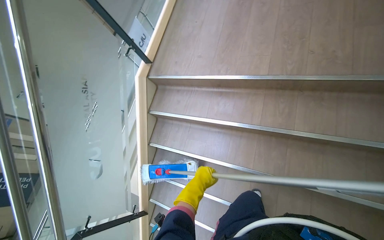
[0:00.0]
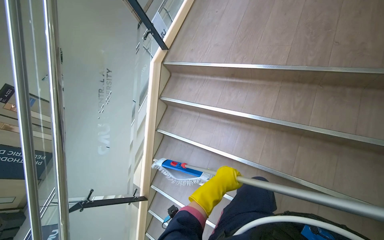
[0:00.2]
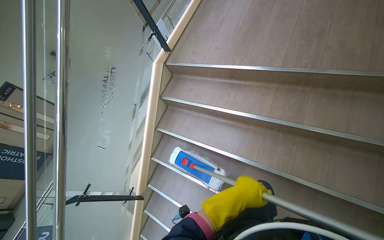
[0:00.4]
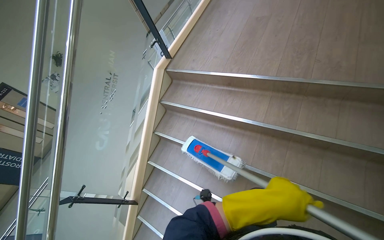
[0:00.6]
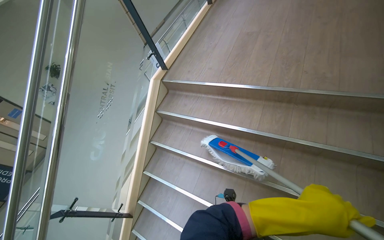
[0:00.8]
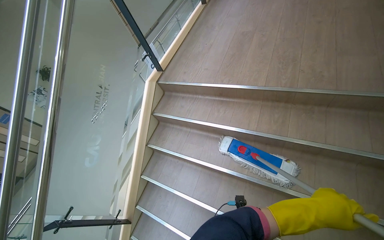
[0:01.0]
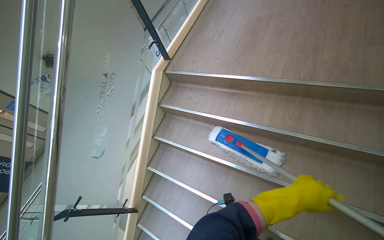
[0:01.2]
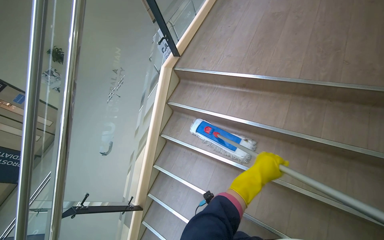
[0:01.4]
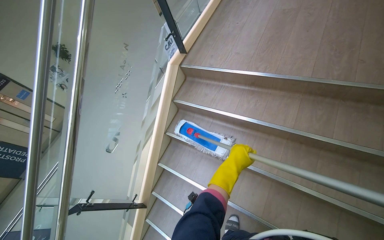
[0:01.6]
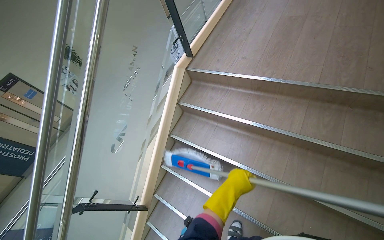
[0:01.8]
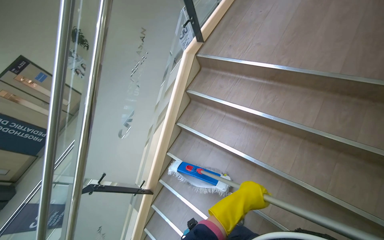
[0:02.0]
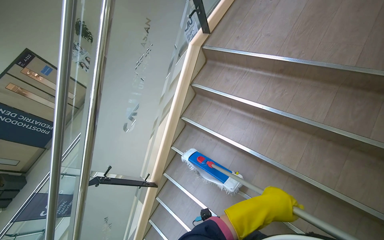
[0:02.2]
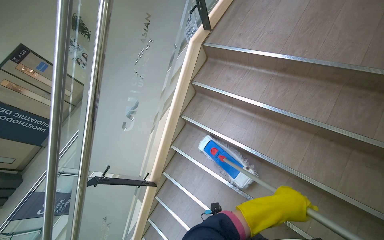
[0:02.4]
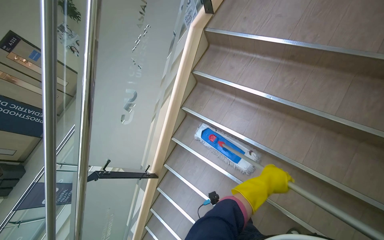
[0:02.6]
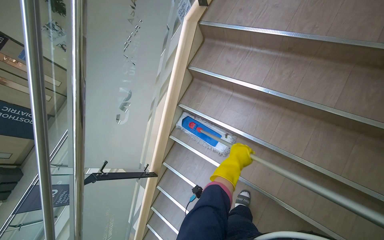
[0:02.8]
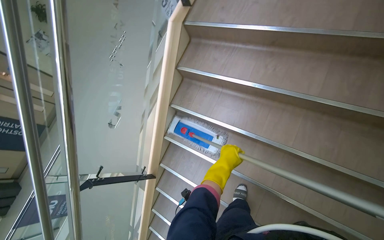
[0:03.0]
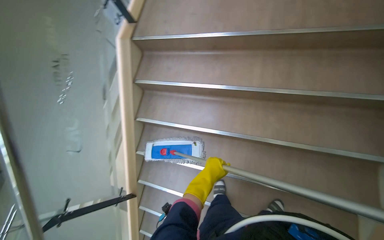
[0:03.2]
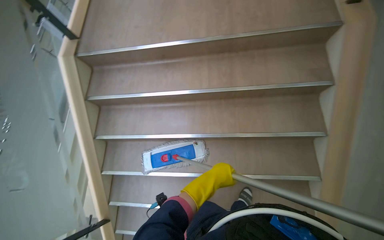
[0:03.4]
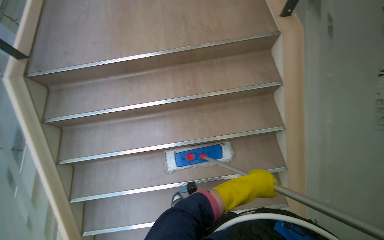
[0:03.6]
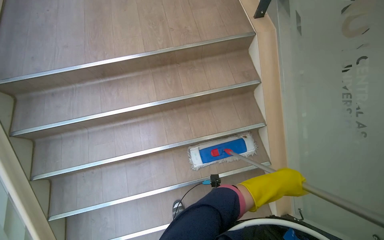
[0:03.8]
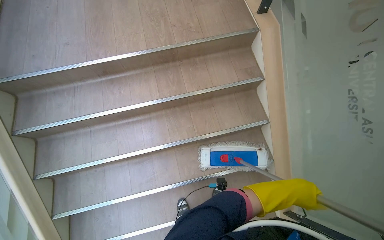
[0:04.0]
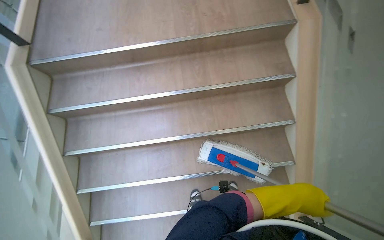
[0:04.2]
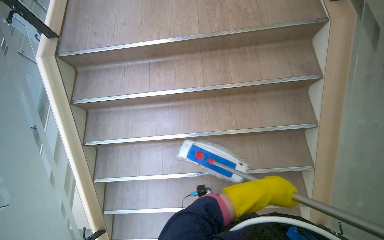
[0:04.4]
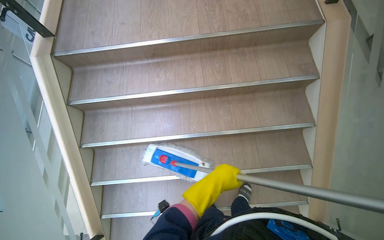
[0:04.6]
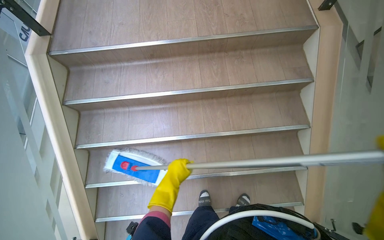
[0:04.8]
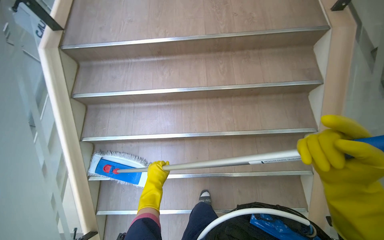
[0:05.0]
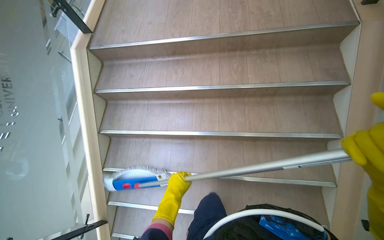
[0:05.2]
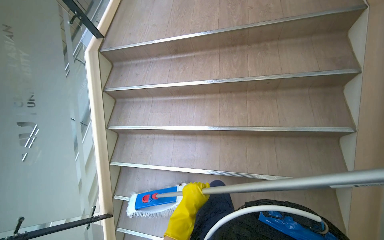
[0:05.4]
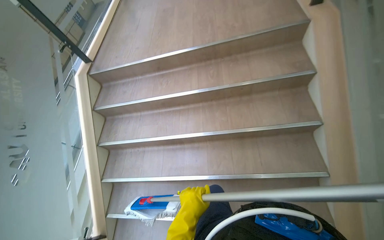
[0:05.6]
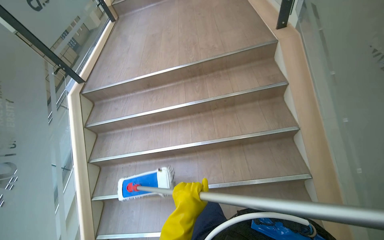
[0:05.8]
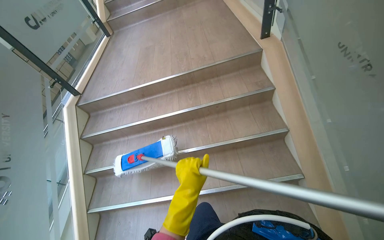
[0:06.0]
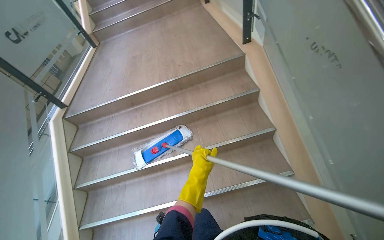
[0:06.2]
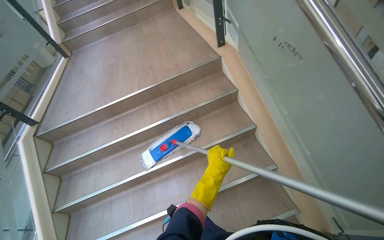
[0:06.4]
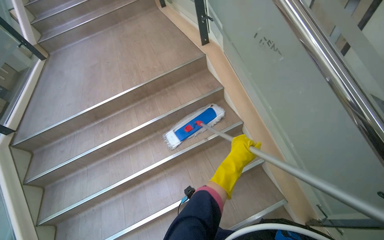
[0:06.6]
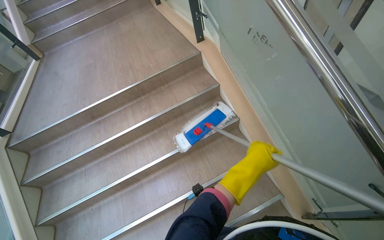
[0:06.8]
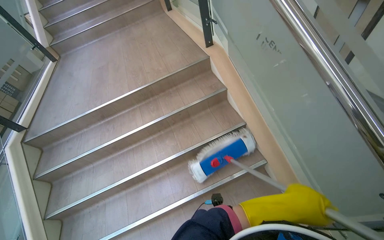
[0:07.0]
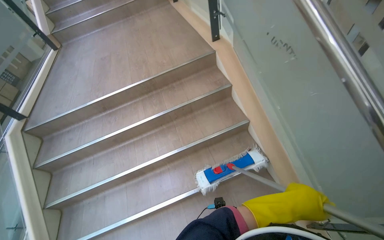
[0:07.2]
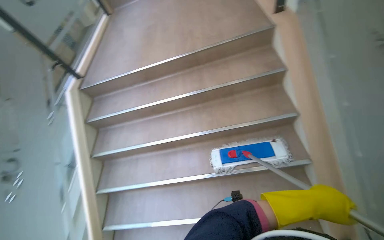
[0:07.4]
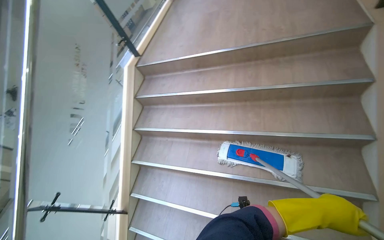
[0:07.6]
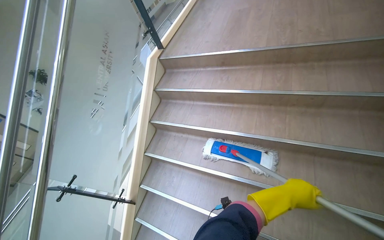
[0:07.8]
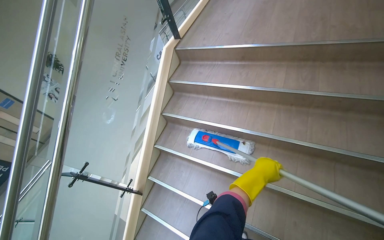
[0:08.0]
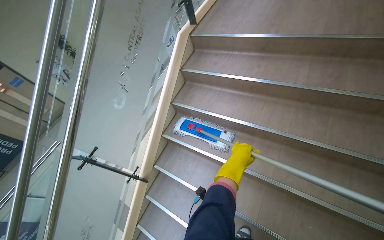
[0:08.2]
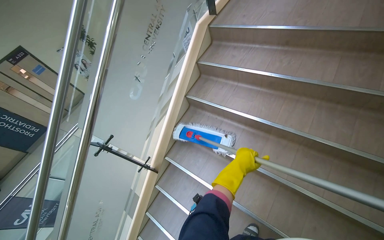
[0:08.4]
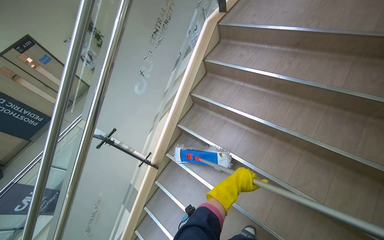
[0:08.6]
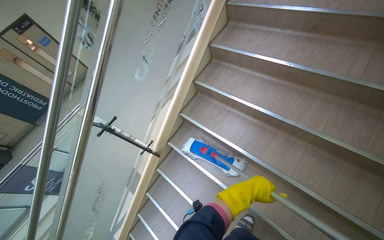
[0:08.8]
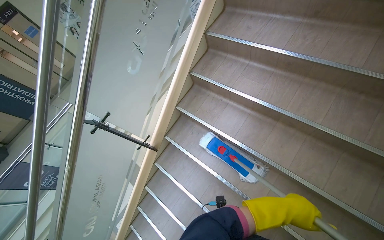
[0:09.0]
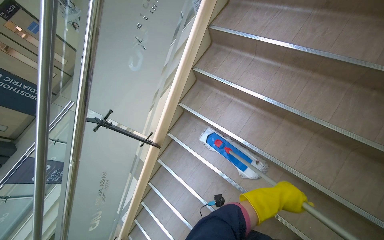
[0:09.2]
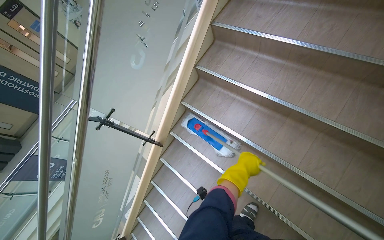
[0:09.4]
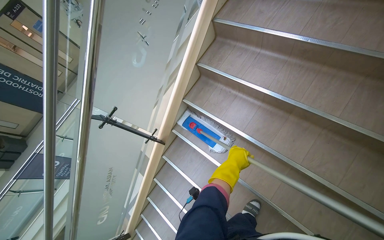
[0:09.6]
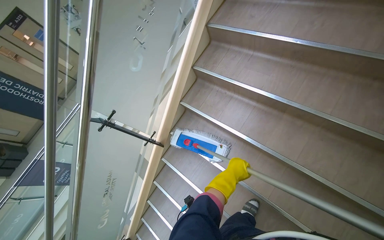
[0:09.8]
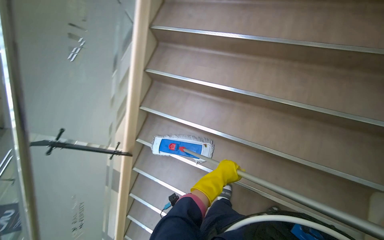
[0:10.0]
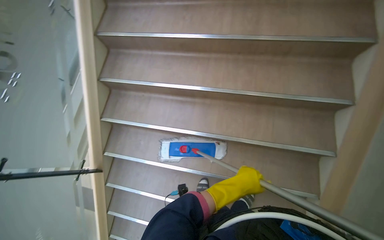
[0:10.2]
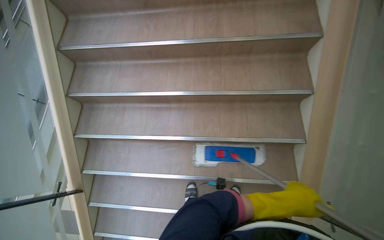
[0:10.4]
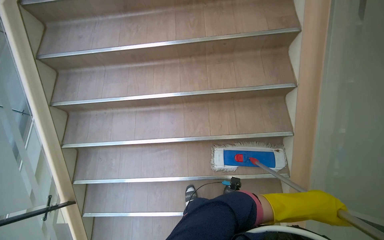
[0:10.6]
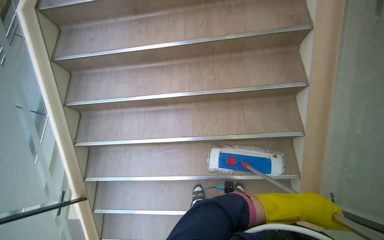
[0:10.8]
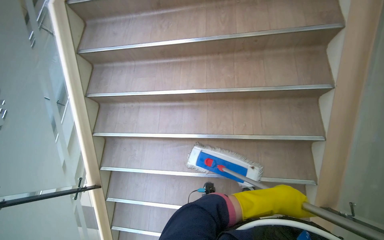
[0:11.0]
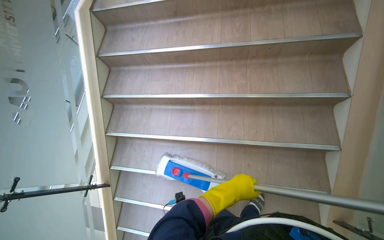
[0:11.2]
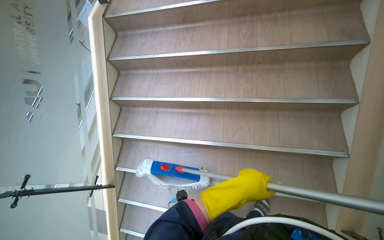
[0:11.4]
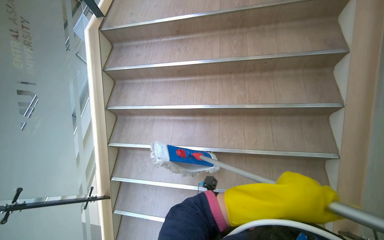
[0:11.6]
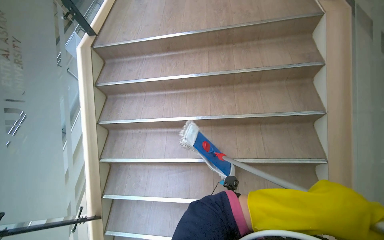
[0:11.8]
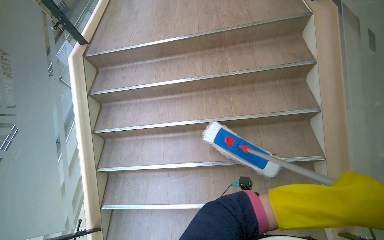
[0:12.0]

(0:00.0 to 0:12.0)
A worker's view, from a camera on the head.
Job: mopping floor.
The whole recording: Mopping stairs. The worker mops the stairs, moving the mop head across each step.
0:03.0 - 0:04.4: The head rotates roughly 30 degrees to the right.
0:04.4 - 0:06.0: The head travels roughly 40 cm. The camera pitches upward, by approximately 25 degrees.
0:07.6 - 0:09.0: The wearer looks roughly 25 degrees further to the left. The view tips downward by approximately 20 degrees. The left hand is displaced to the left and farther from the camera by approximately 35 cm.
0:09.0 - 0:10.4: The head rotates roughly 35 degrees to the right.
0:10.4 - 0:12.0: The left hand heads nearer to the camera, covering roughly 15 cm.

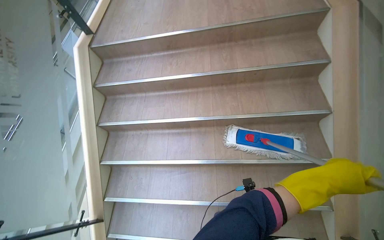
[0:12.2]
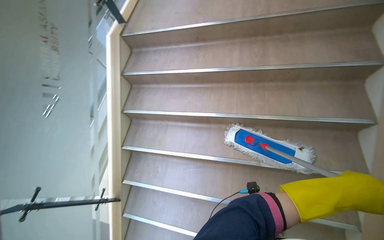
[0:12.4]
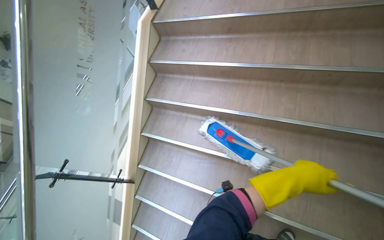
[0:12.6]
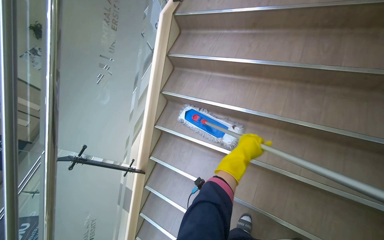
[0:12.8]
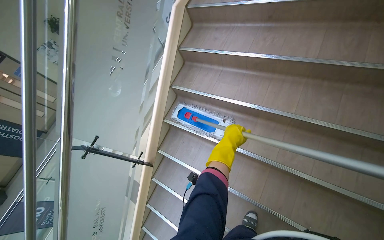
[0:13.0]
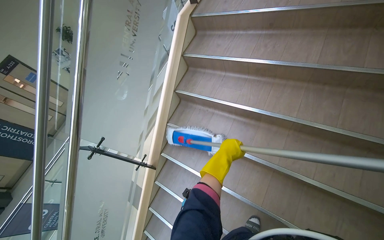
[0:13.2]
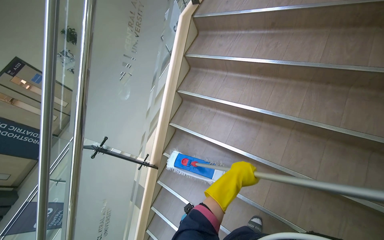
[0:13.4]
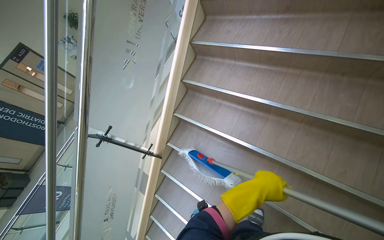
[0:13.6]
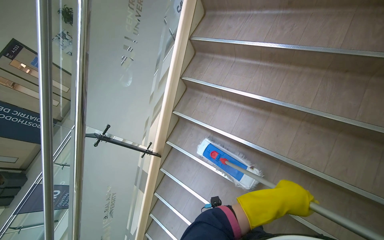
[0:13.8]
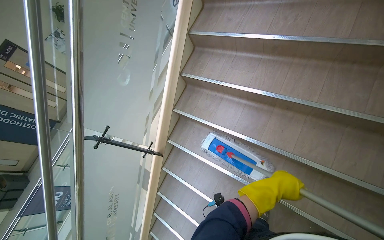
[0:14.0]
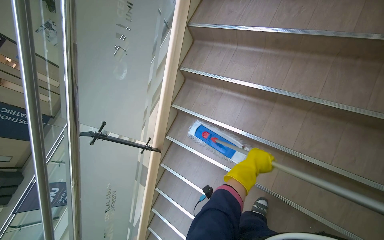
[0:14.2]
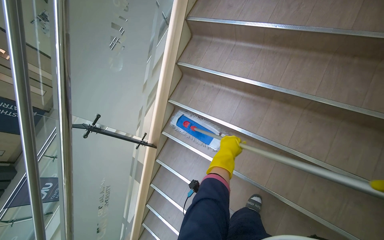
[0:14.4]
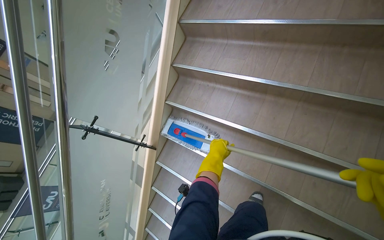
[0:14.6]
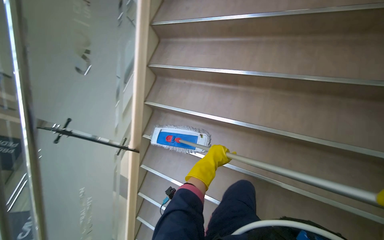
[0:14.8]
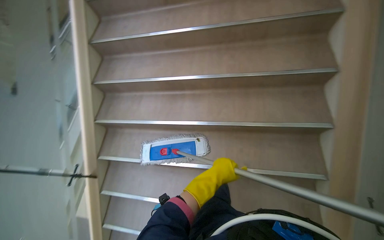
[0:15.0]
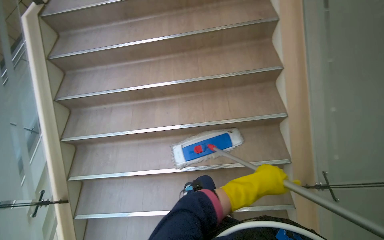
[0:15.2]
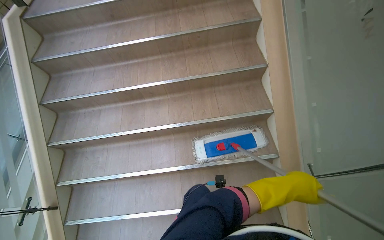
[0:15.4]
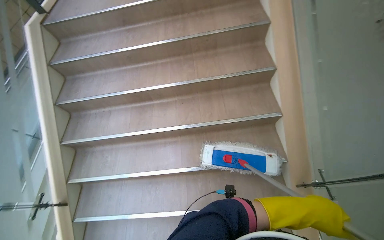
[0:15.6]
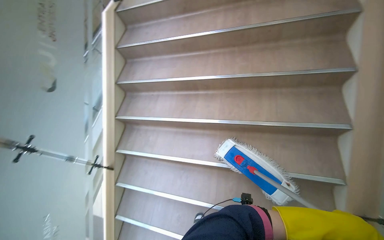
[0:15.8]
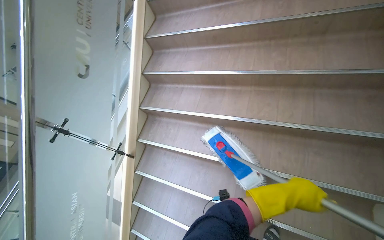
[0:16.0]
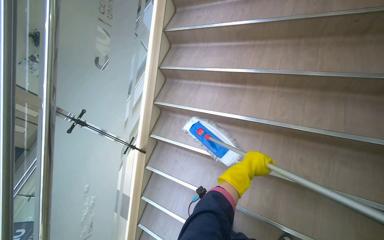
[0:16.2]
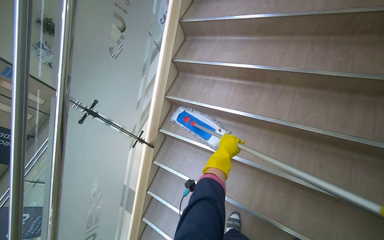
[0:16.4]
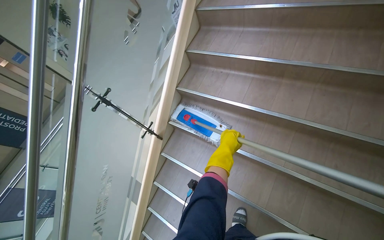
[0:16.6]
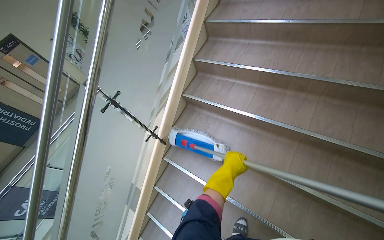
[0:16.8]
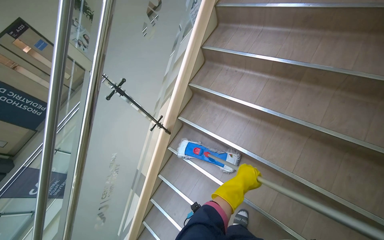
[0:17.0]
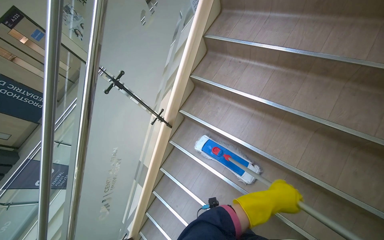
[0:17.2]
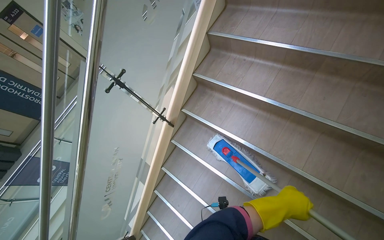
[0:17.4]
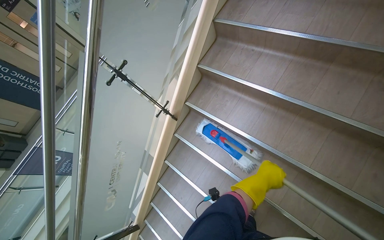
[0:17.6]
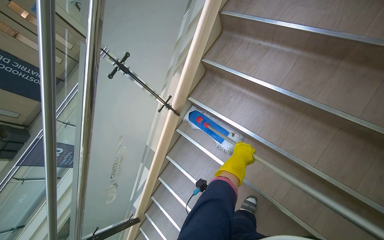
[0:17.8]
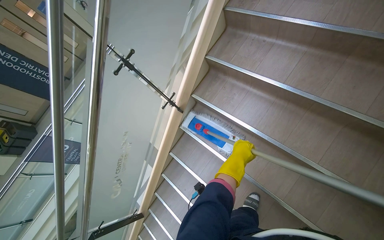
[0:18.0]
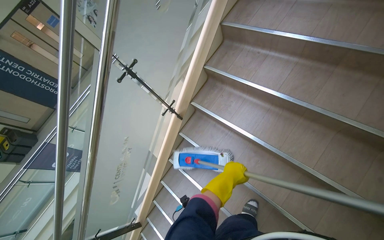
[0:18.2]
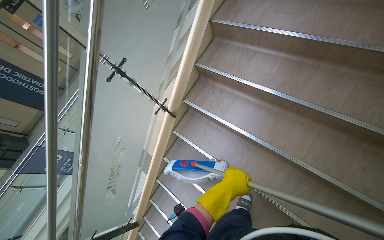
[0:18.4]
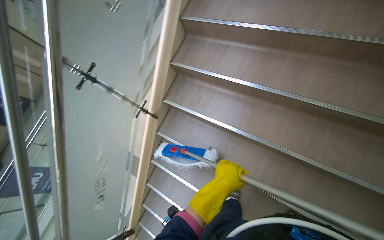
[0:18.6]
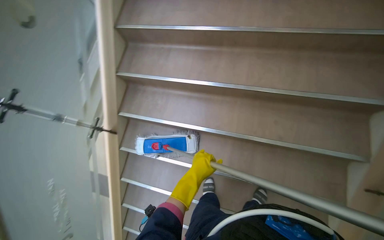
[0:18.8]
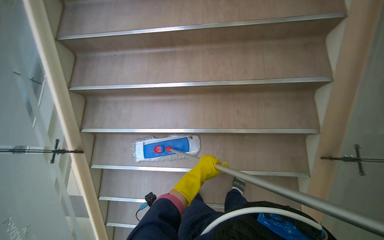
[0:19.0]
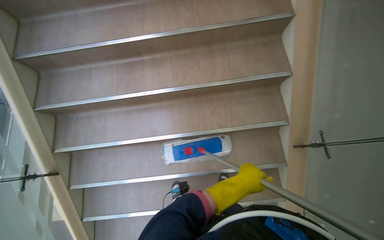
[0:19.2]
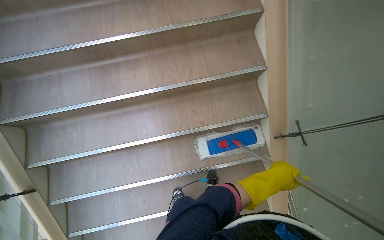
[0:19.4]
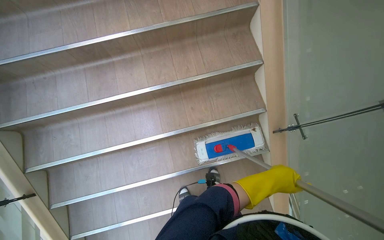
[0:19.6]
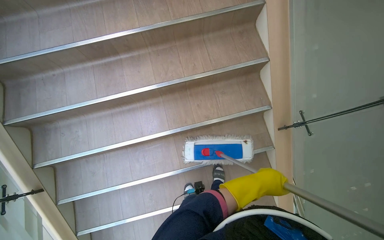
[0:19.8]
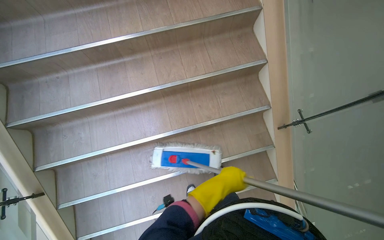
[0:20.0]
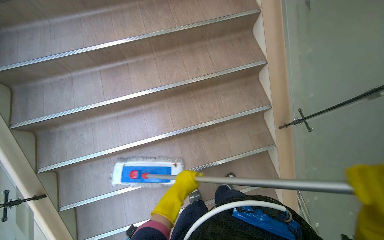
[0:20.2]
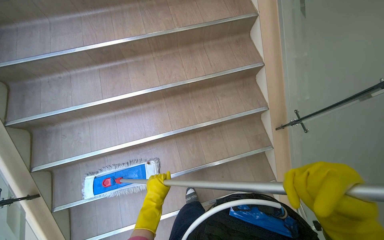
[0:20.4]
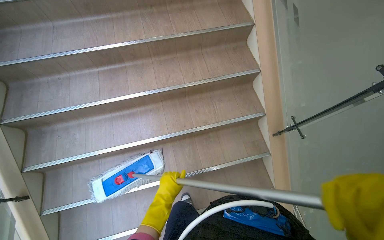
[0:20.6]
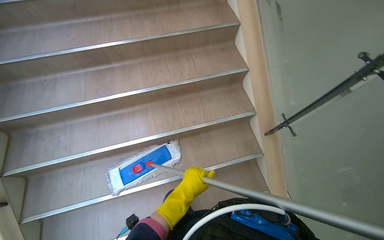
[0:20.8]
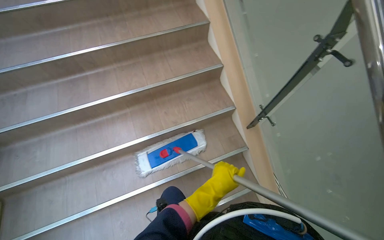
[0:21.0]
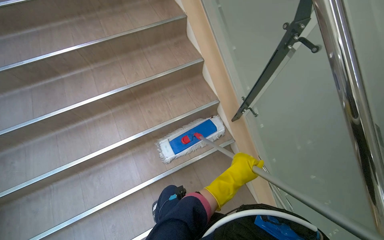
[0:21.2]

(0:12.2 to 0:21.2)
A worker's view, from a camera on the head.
Job: mopping floor.
The whole recording: Mopping stairs. The worker mops the stairs, moving the mop head across each step.
0:12.2 - 0:13.8: The head rotates roughly 30 degrees to the left.
0:13.8 - 0:15.2: The wearer looks roughly 20 degrees further to the right. The left hand moves some 5 cm to the left and comes back.
0:15.2 - 0:16.6: The wearer looks roughly 40 degrees further to the left.
0:16.6 - 0:18.2: The left hand goes approximately 10 cm down the picture, and reaches roughly 10 cm to the right, then returns.
0:18.2 - 0:19.8: The head turns to the right by about 55 degrees.
0:19.8 - 0:21.2: The wearer looks about 15 degrees further upward. The left hand moves approximately 40 cm to the left and comes back.
